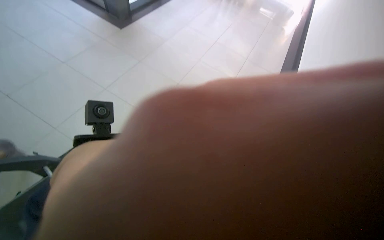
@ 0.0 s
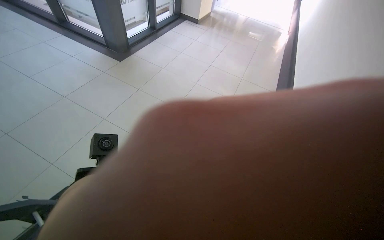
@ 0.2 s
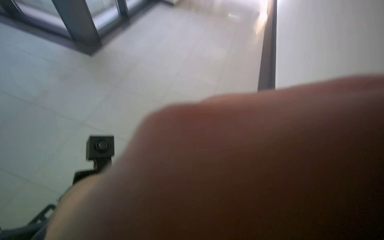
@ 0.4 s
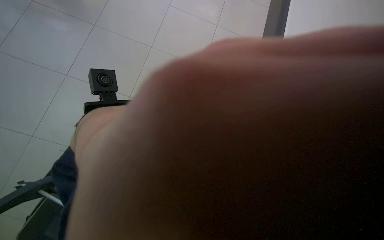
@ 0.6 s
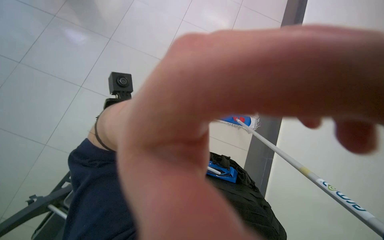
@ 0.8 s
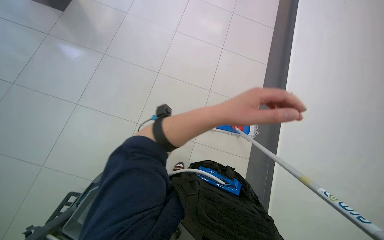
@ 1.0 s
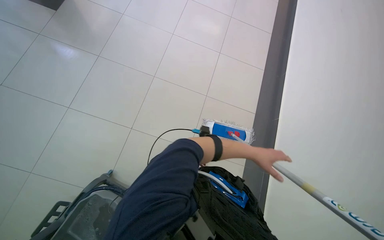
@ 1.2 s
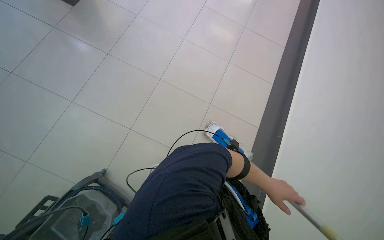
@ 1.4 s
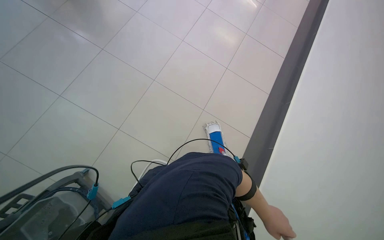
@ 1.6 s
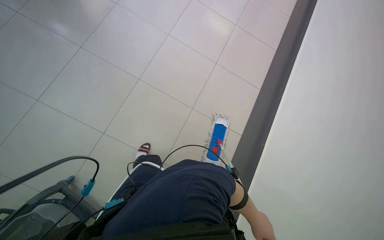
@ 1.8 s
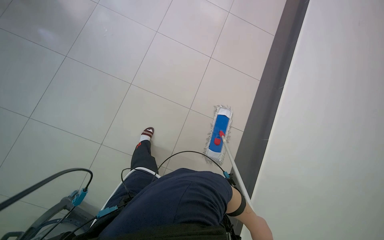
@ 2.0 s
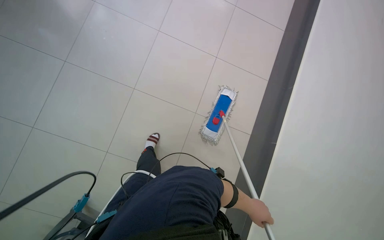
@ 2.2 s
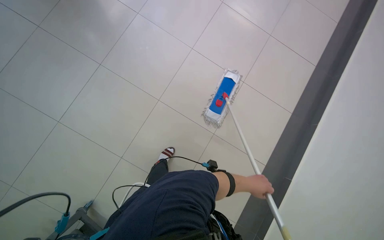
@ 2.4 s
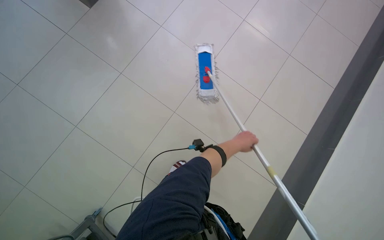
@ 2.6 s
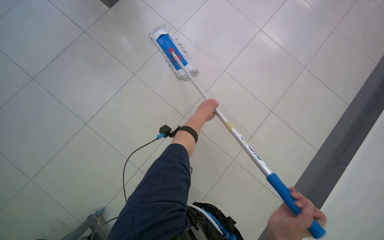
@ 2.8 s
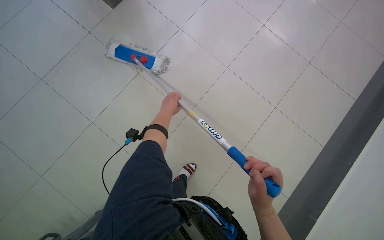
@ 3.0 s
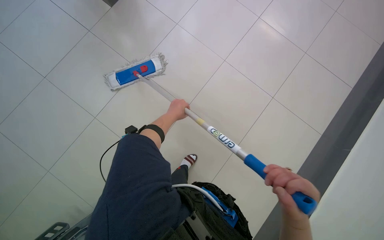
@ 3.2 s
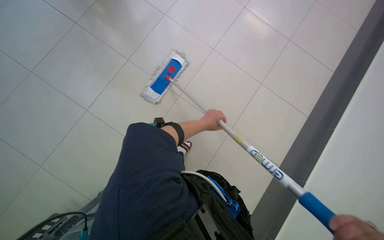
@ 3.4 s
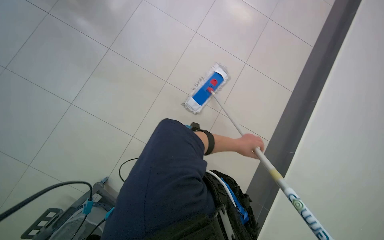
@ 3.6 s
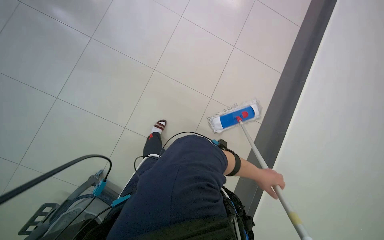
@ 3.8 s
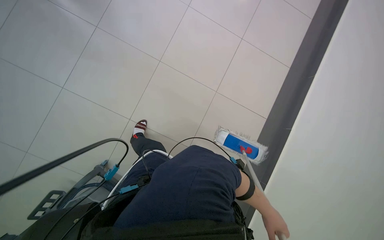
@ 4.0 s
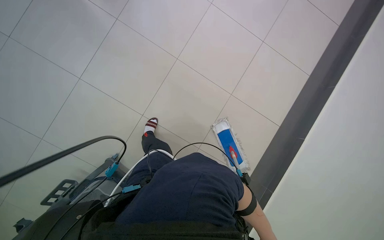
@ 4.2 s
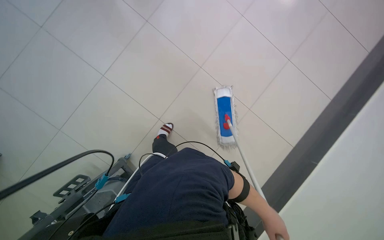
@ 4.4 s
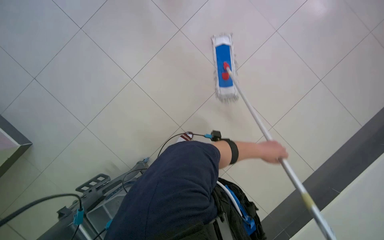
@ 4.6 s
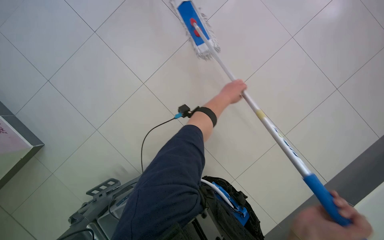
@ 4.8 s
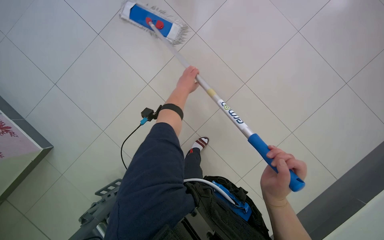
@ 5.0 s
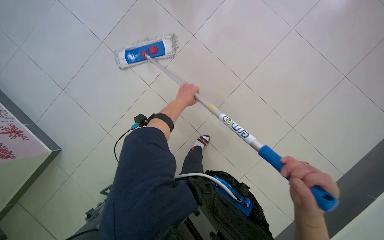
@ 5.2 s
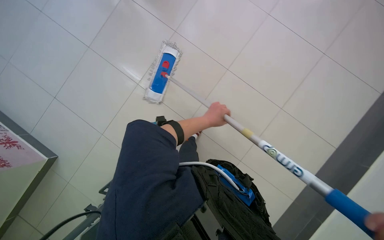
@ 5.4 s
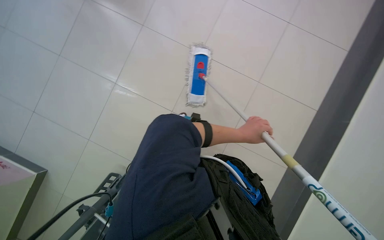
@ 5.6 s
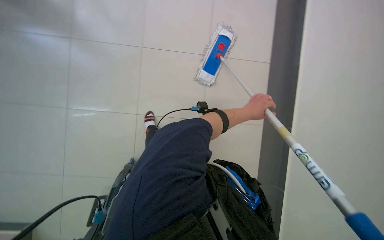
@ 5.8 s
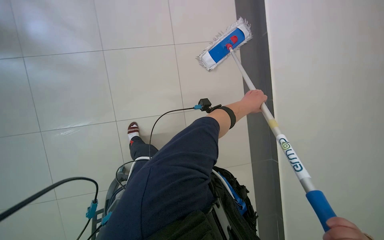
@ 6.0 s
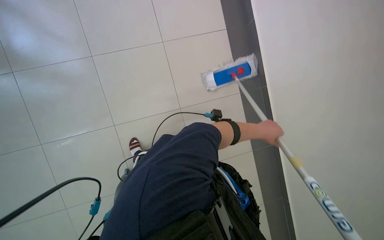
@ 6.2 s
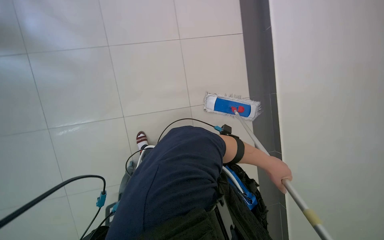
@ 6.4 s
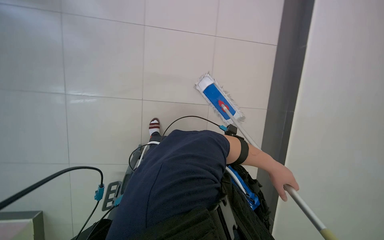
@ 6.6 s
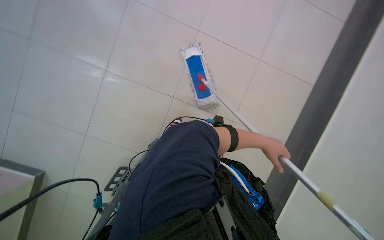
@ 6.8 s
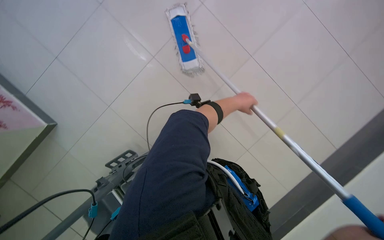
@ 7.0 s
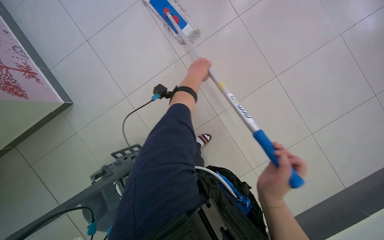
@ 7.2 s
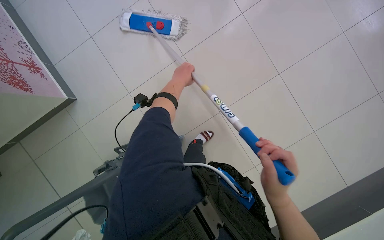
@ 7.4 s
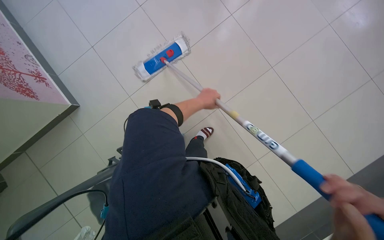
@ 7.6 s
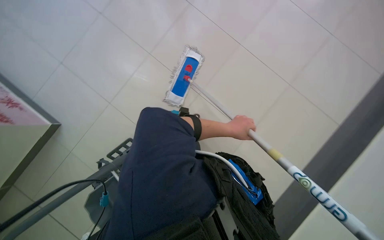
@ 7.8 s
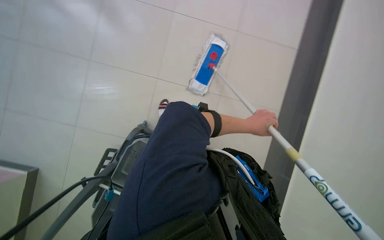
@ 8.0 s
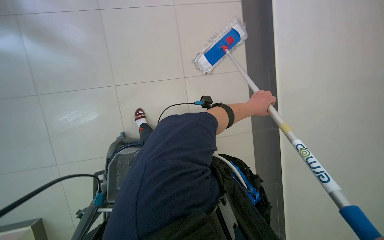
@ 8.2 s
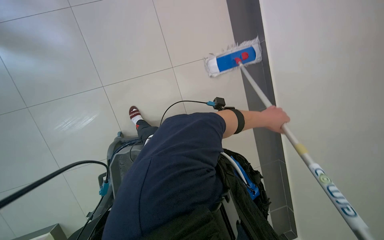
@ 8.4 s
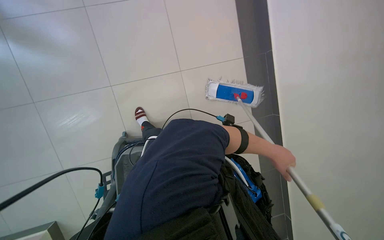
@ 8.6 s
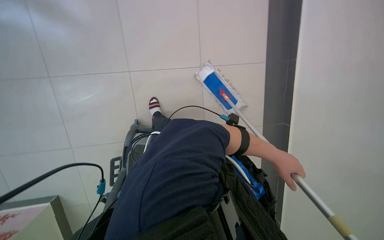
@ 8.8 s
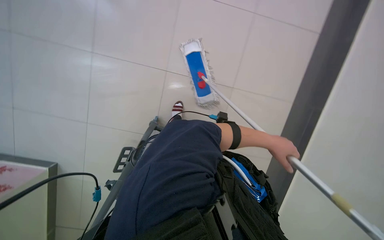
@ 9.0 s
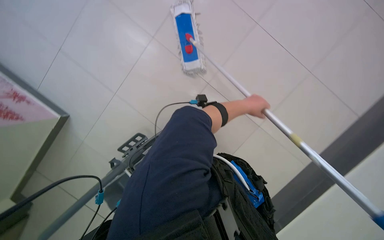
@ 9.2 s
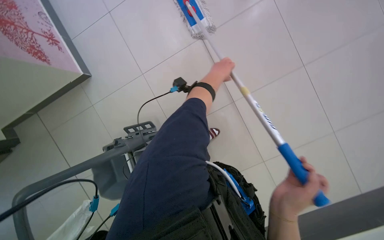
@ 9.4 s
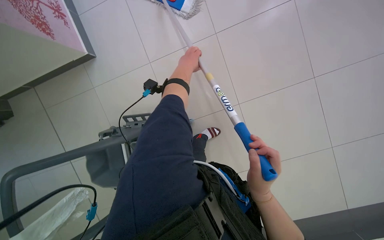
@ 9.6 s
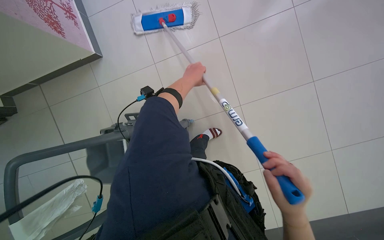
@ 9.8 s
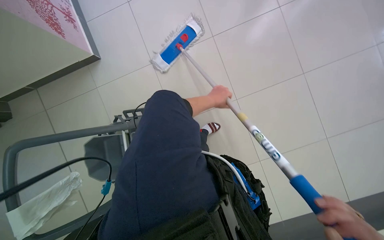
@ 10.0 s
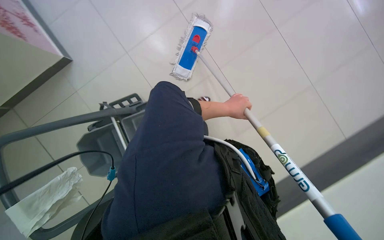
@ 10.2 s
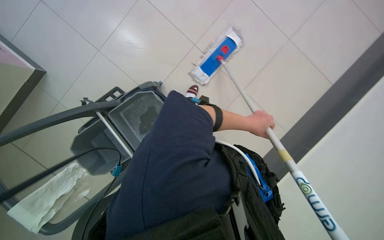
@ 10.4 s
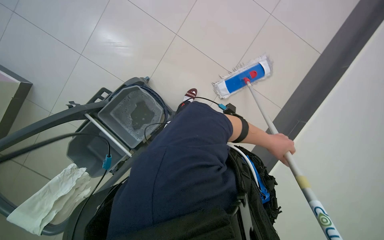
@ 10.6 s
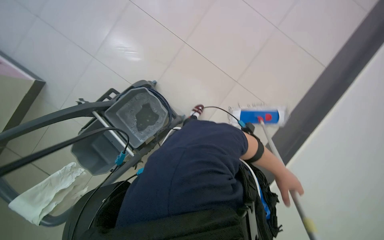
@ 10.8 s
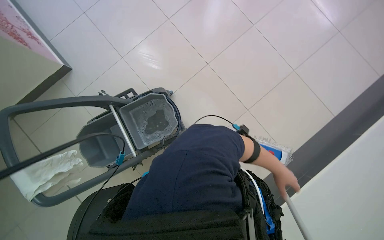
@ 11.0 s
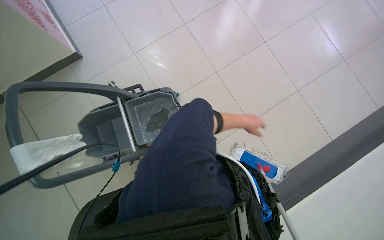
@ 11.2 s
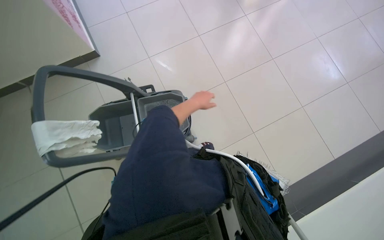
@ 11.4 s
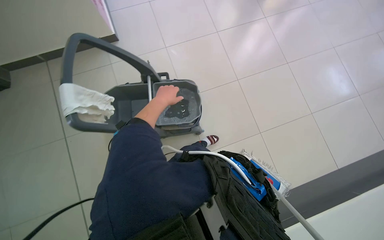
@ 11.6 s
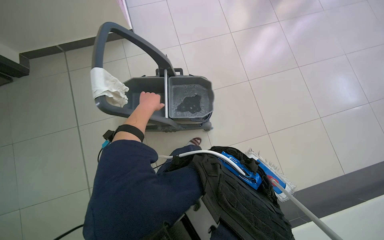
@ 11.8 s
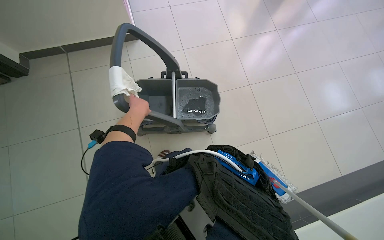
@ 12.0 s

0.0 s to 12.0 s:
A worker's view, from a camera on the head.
Job: mopping floor.
The whole recording: Mopping tiled floor. The worker mops the tiled floor with a long-handled mop.
1.6 to 3.0 s: Everything in view rotates about 40 degrees counterclockwise.
3.0 to 4.4 s: The wearer looks some 20 degrees further to the left. The camera pitches upward, by some 15 degrees.
6.0 to 7.6 s: The scene turns about 30 degrees clockwise in the picture. The left hand moves left and right over approximately 35 cm, changing direction 2 times.
9.0 to 10.4 s: The left hand goes to the left and returns, about 30 cm each way.
10.4 to 12.0 s: The head travels about 50 cm. The view tips upward by approximately 20 degrees. The scene turns roughly 35 degrees clockwise in the picture.

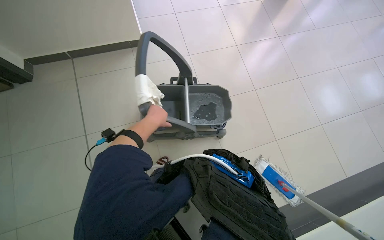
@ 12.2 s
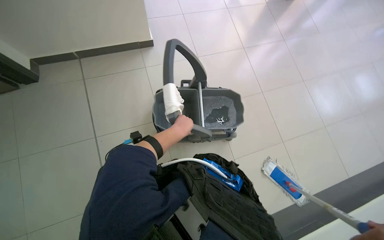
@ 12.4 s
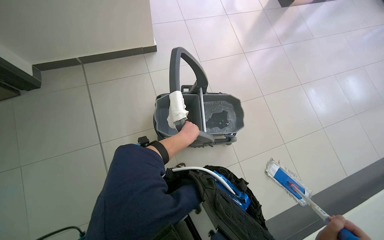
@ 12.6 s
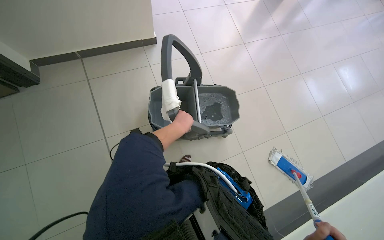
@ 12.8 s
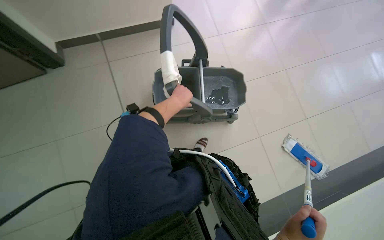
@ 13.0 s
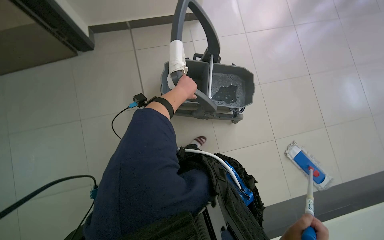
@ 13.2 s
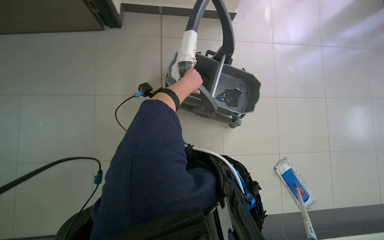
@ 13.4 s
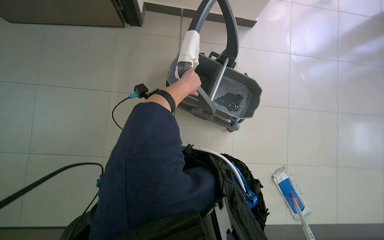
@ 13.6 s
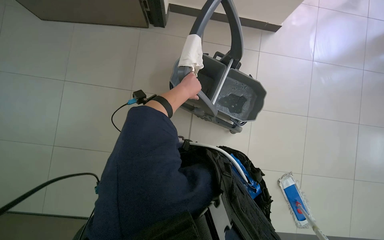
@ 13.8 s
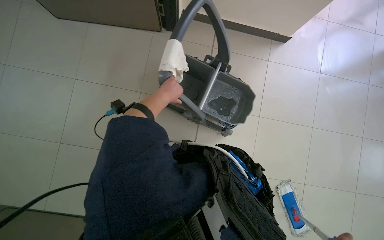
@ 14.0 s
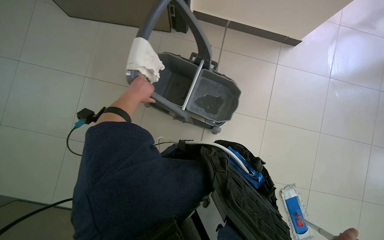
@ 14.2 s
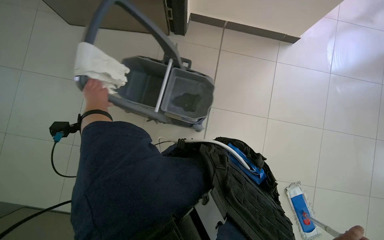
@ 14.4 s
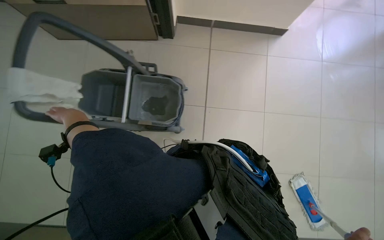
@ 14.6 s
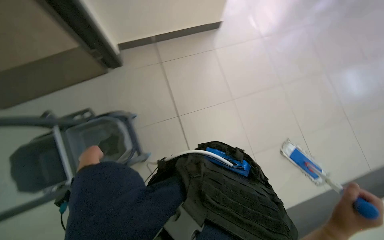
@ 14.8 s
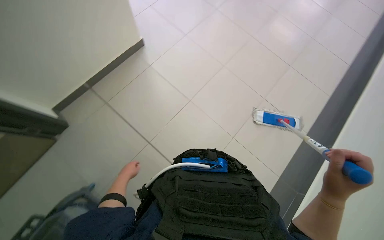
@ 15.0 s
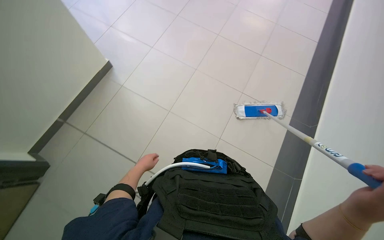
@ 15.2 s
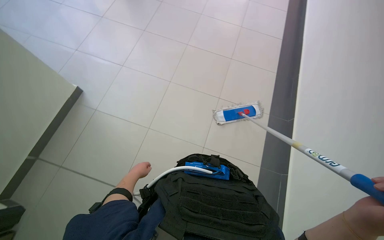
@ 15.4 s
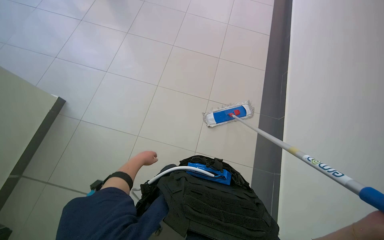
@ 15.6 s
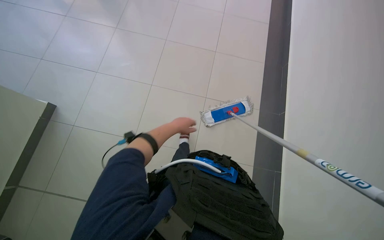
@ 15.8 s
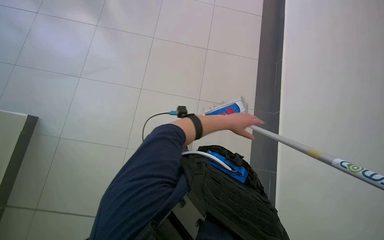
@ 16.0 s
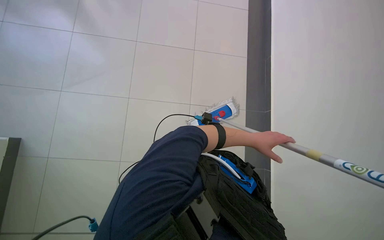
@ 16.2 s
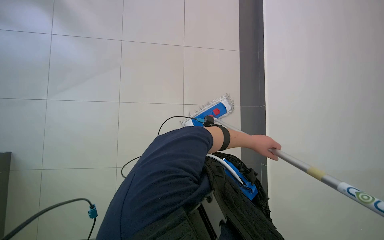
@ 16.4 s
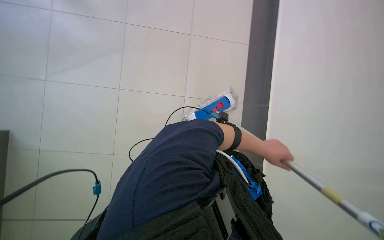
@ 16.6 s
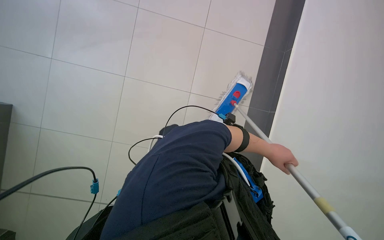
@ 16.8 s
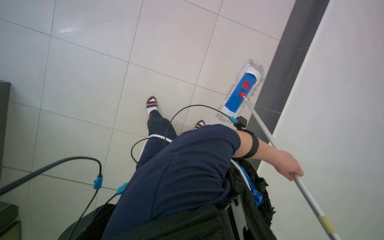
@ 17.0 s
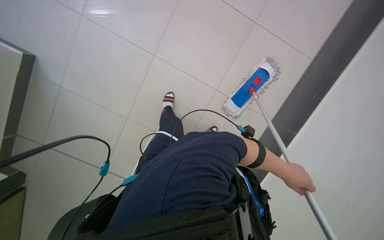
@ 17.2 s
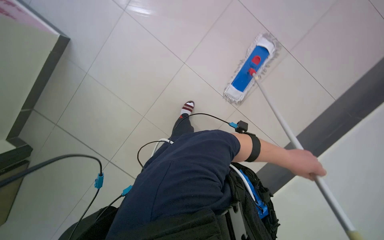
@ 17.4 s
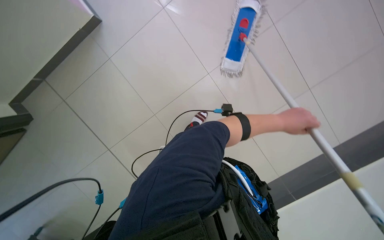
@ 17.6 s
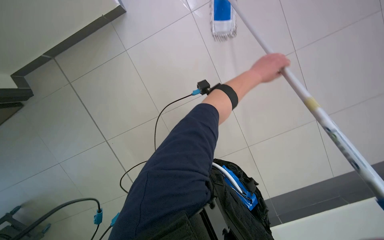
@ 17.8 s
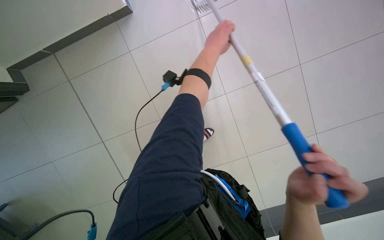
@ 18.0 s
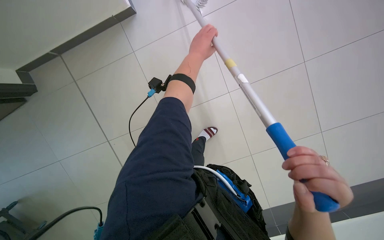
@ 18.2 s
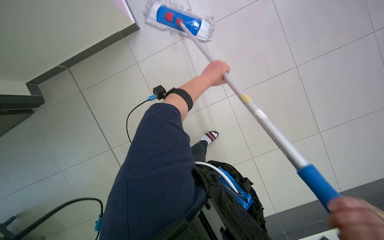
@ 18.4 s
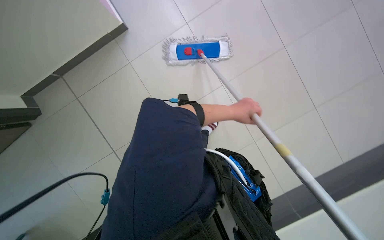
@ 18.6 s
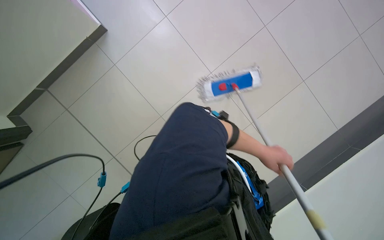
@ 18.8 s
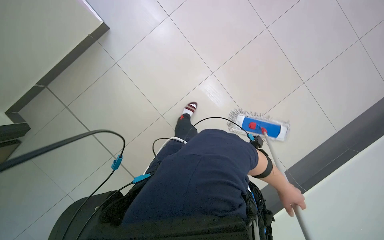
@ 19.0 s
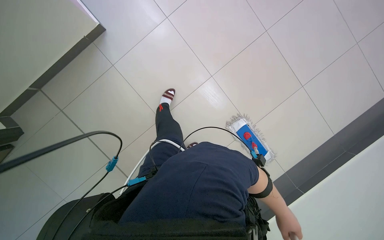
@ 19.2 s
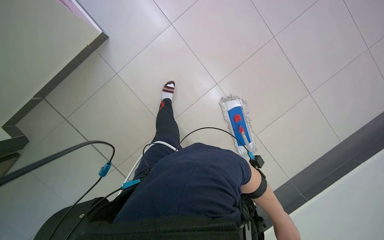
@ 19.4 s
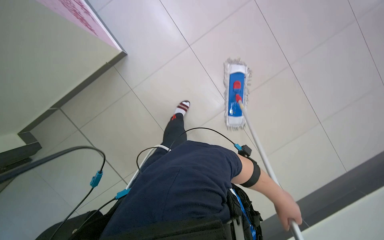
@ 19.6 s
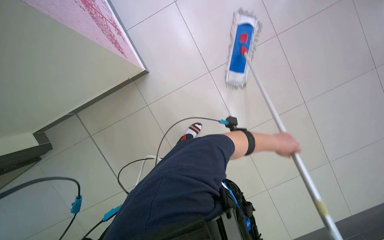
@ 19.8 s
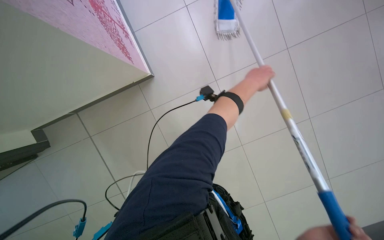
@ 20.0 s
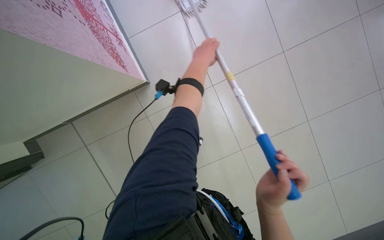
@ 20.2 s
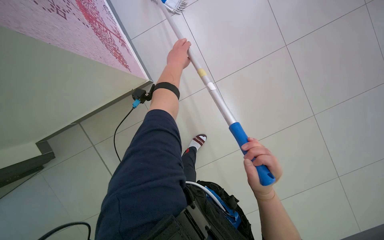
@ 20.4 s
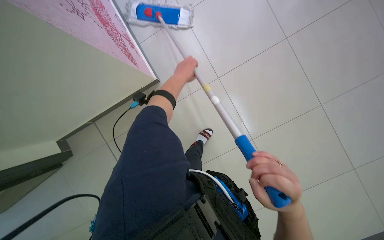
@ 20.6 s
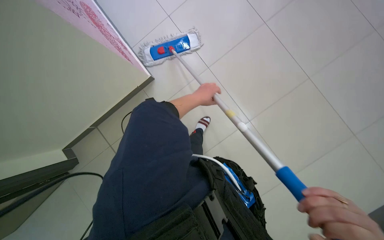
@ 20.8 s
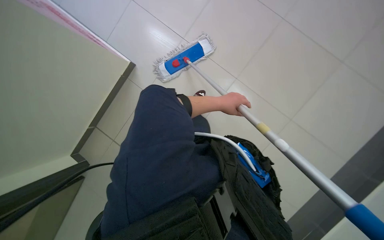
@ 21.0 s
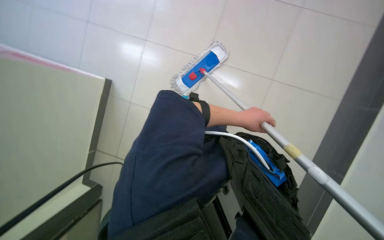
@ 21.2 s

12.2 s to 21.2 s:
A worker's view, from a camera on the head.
Job: mopping floor.
The whole recording: Mopping tiled floor. The worker mops the tiled floor with a long-handled mop.
12.2 to 13.8 s: The wearer looks roughly 35 degrees further to the left.
15.2 to 16.6 s: The camera is carried some 80 cm. The head turns to the right by some 25 degrees. The camera pitches downward, by approximately 20 degrees.
16.6 to 18.2 s: The camera travels some 80 cm. The camera pitches upward, by about 10 degrees.
19.8 to 21.2 s: The view swings approximately 20 degrees to the left.
